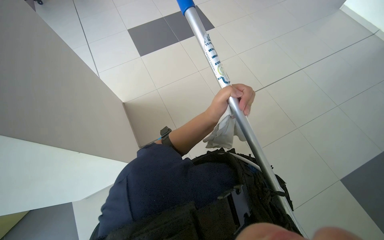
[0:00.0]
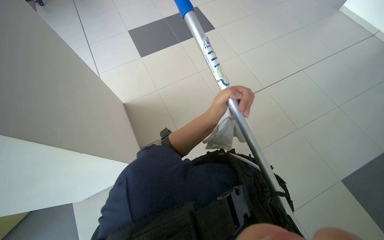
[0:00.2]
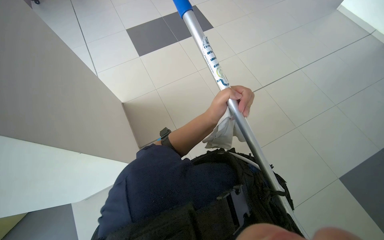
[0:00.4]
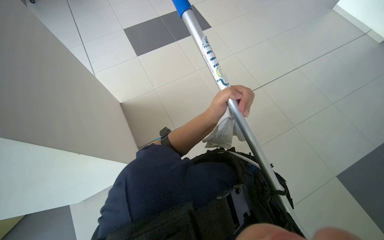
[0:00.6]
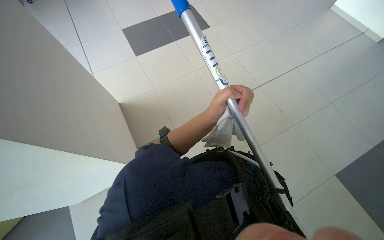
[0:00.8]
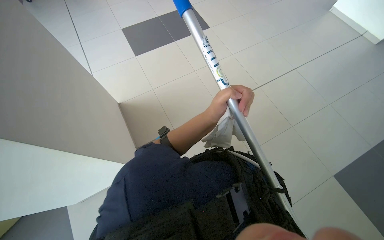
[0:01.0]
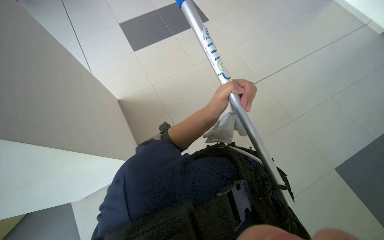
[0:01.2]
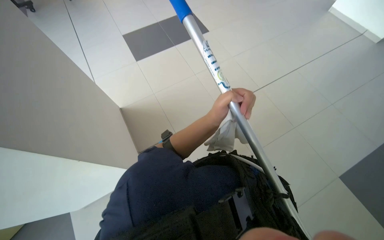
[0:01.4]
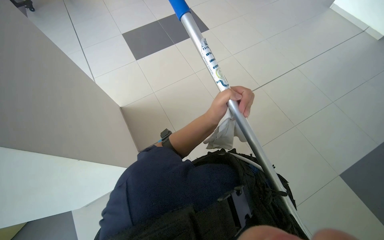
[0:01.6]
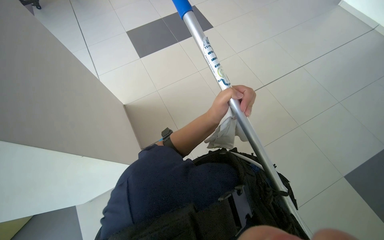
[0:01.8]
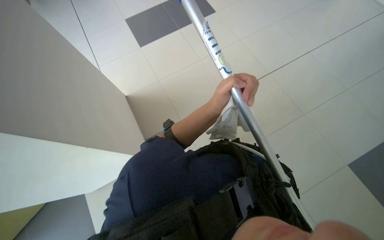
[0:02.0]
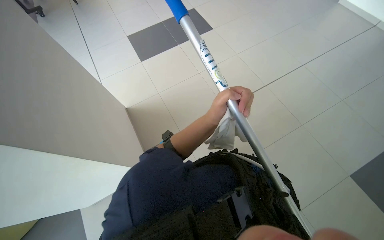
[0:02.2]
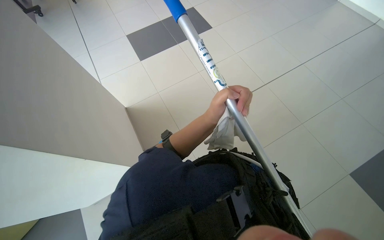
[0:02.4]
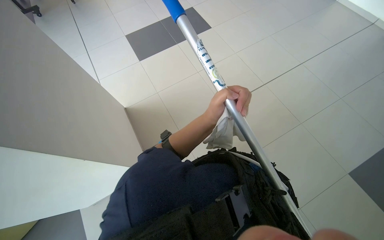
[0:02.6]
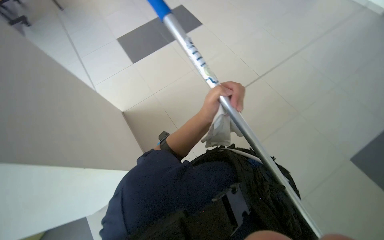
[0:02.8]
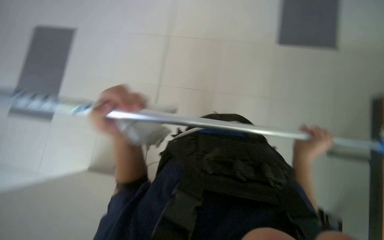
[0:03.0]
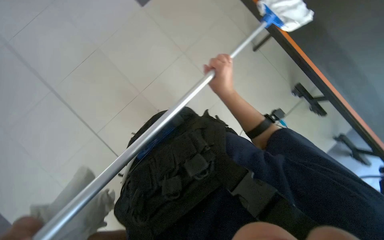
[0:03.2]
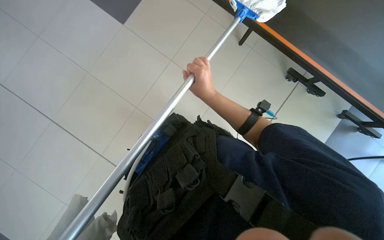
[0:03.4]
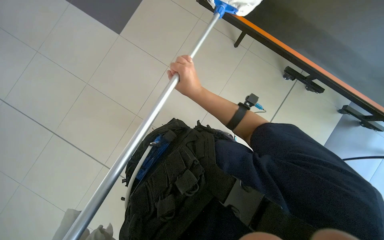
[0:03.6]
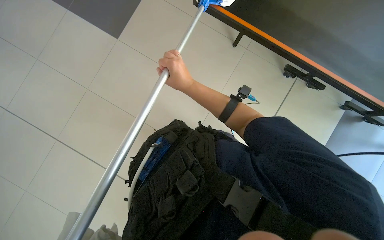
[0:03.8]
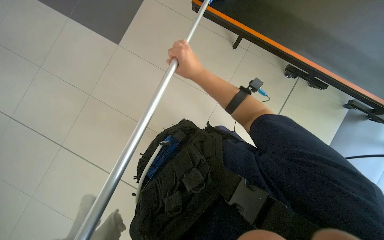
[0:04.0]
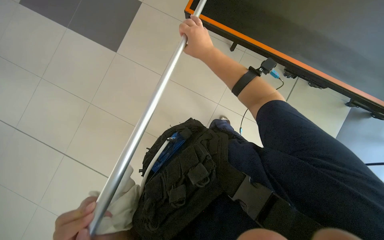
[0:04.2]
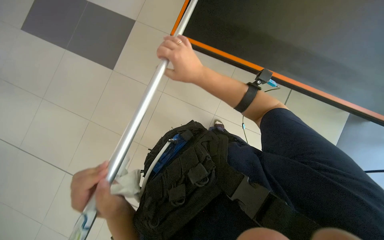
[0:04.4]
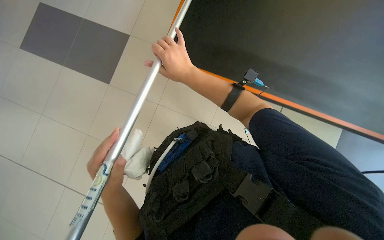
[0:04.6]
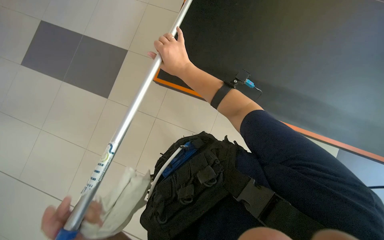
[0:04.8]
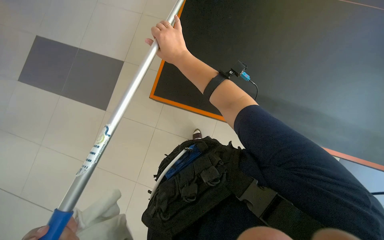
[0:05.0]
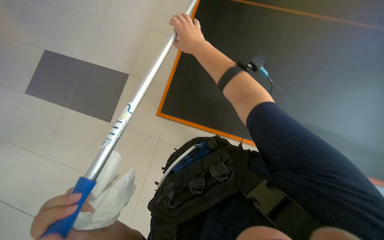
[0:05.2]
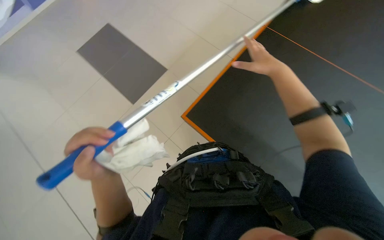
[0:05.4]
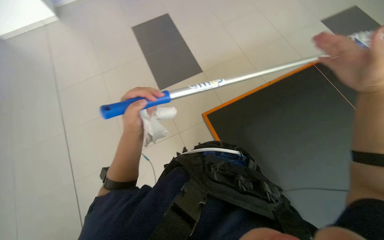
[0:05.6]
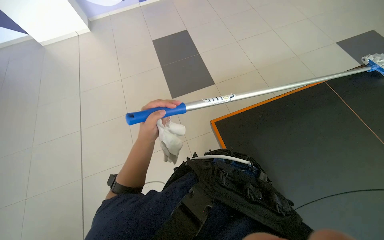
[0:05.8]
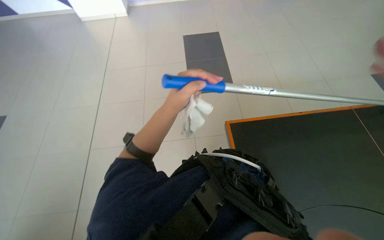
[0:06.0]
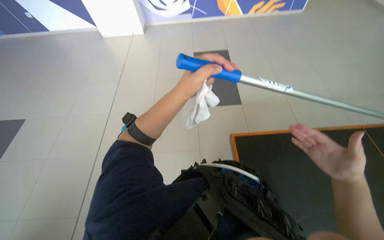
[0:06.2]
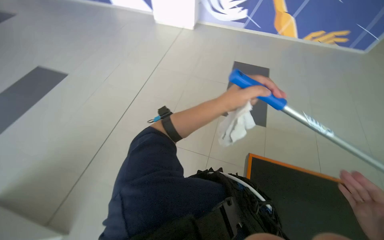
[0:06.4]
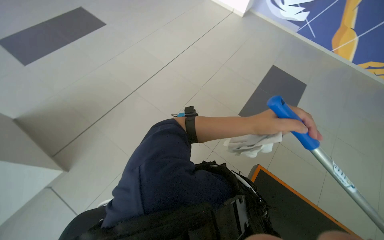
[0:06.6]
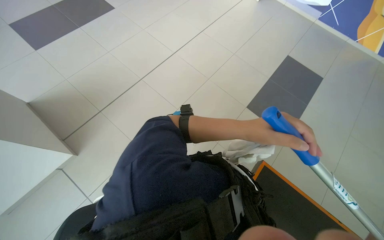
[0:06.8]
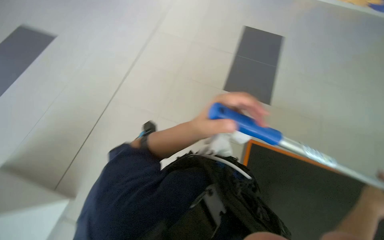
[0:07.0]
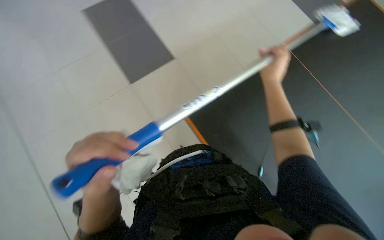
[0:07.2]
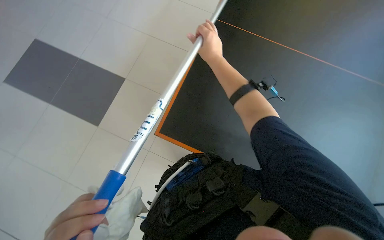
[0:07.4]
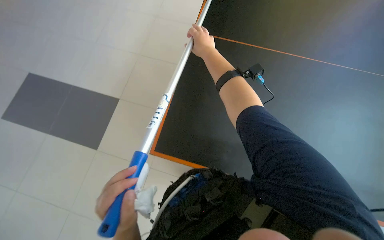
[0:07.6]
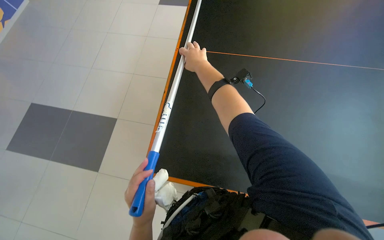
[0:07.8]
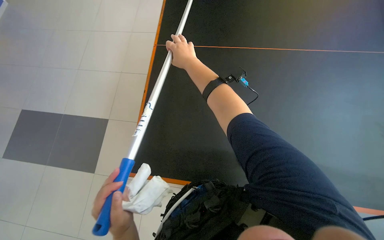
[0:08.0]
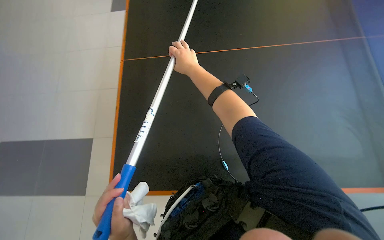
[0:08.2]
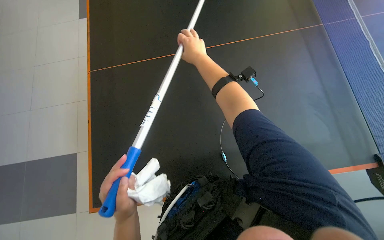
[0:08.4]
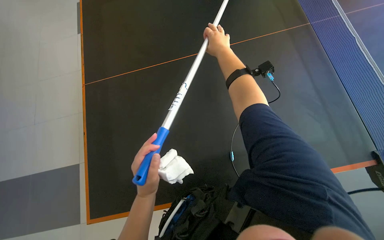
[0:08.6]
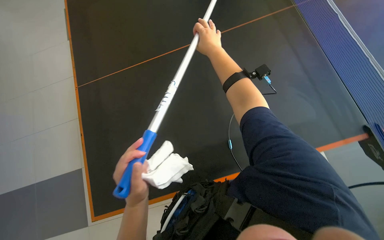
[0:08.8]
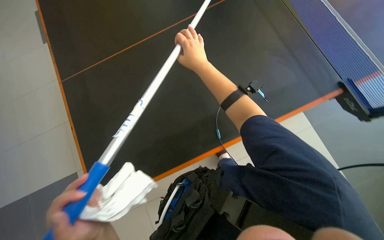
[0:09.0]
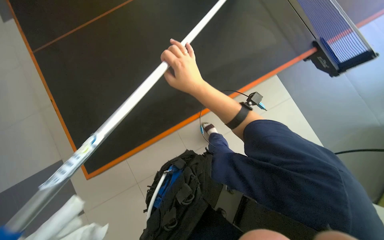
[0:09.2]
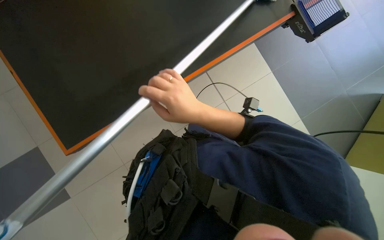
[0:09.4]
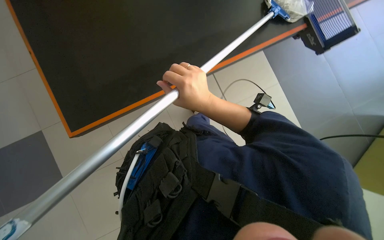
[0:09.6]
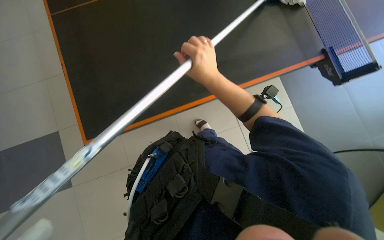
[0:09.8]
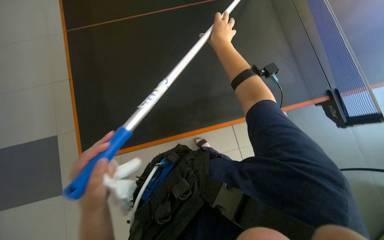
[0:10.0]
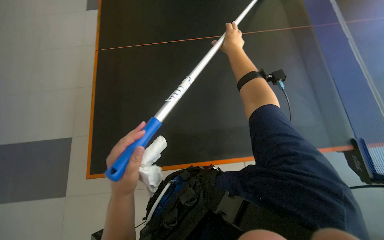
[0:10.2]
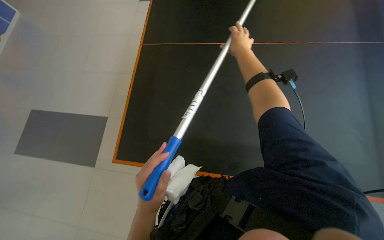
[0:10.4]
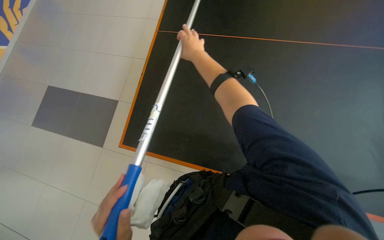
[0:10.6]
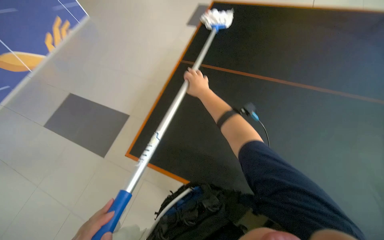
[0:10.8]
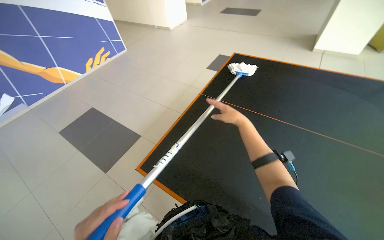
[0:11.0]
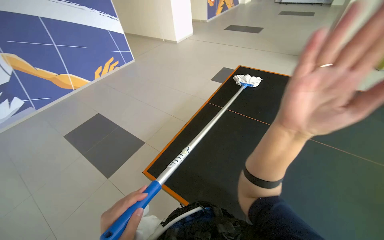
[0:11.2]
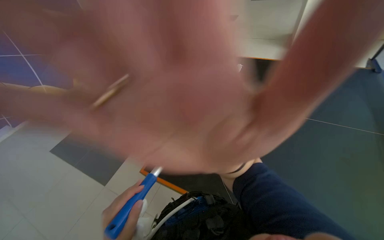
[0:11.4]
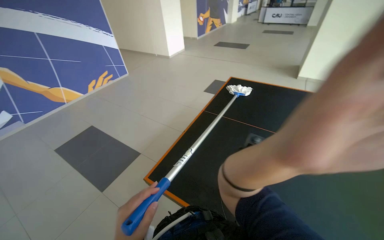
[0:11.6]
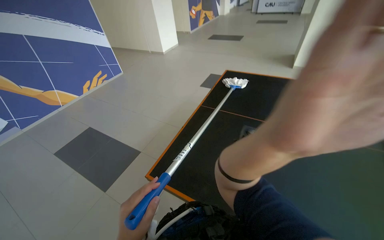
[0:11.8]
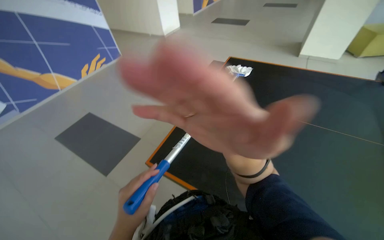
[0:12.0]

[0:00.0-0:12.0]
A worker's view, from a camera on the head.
Job: wiping surfaces.
The whole recording: Cleaning black table surface. The worker cleans a large black table surface using a long-handled tool with both a cloth and a squeegee.
0:01.6 to 0:03.0: Everything in view rotates about 50 degrees counterclockwise.
0:03.0 to 0:04.4: The head rotates roughly 65 degrees to the right. The view tips downward by approximately 15 degrees.
0:04.4 to 0:06.0: The scene rotates clockwise by roughly 35 degrees.
0:06.0 to 0:07.6: The head turns to the right by about 65 degrees. The camera pitches downward, by approximately 20 degrees.
0:09.0 to 0:10.4: The camera pitches upward, by roughly 15 degrees.
0:10.4 to 0:12.0: The right hand moves nearer to the camera, down the picture and to the left, approximately 50 cm.

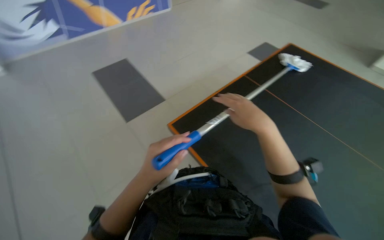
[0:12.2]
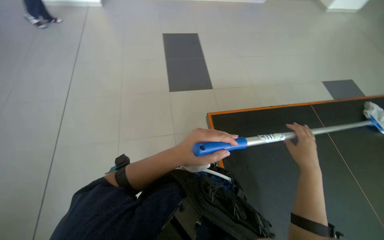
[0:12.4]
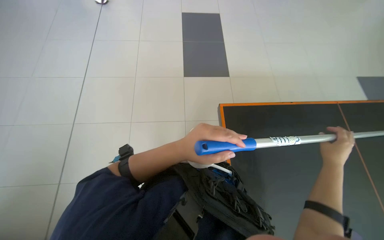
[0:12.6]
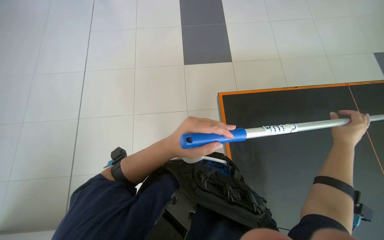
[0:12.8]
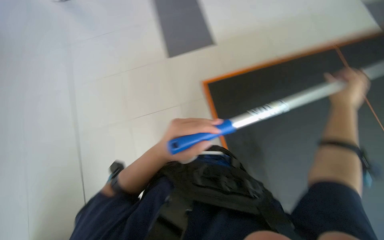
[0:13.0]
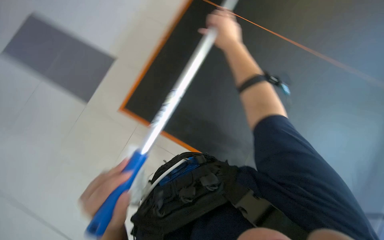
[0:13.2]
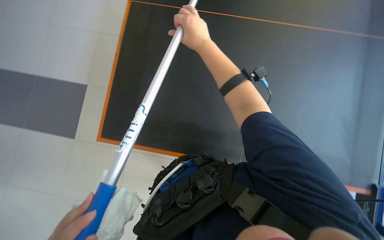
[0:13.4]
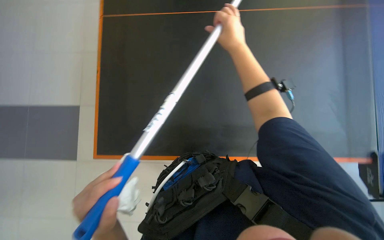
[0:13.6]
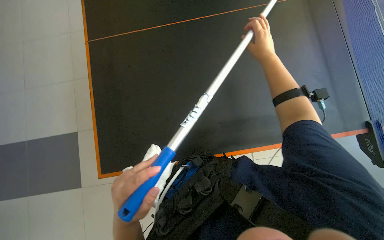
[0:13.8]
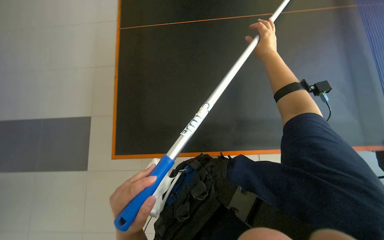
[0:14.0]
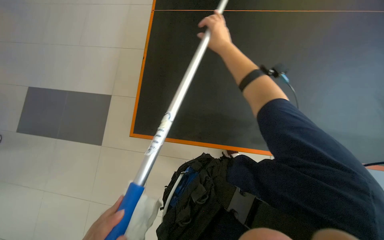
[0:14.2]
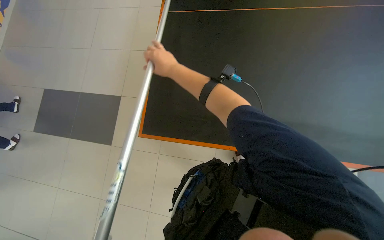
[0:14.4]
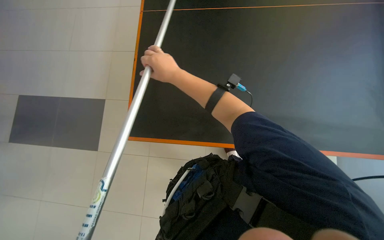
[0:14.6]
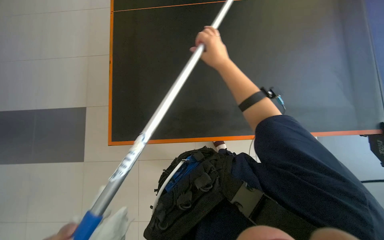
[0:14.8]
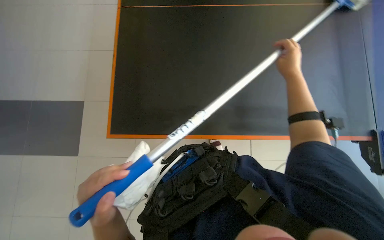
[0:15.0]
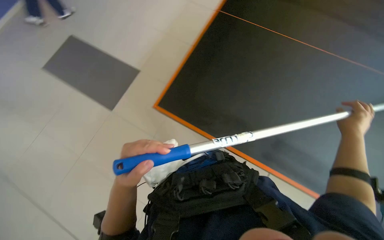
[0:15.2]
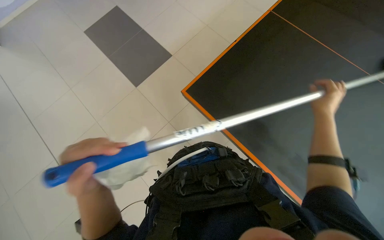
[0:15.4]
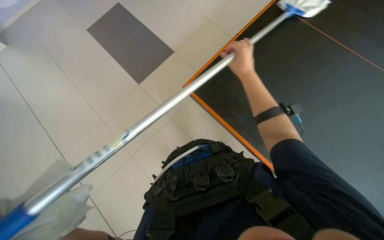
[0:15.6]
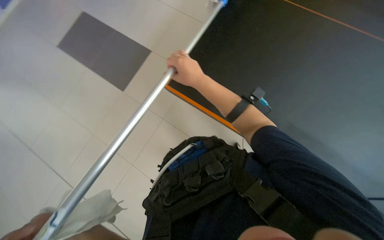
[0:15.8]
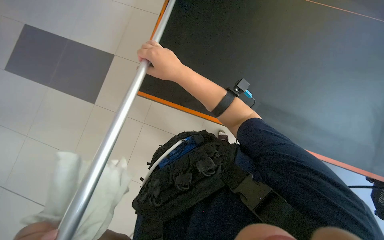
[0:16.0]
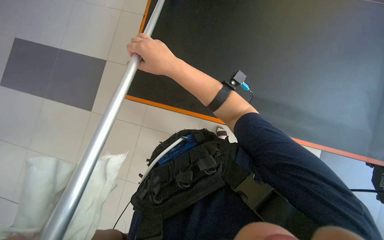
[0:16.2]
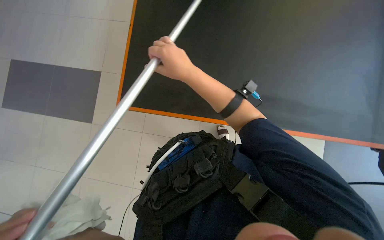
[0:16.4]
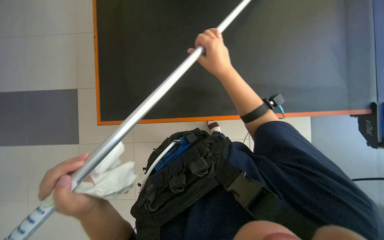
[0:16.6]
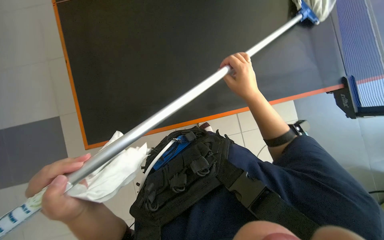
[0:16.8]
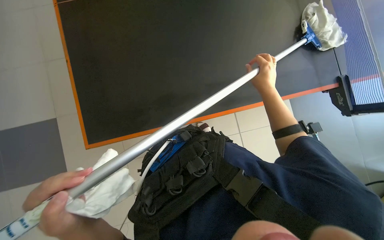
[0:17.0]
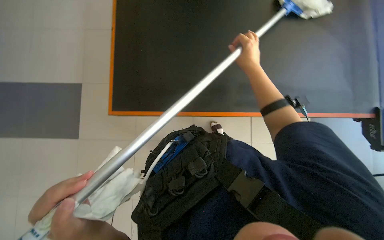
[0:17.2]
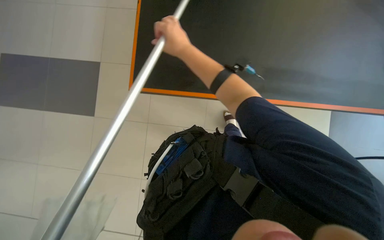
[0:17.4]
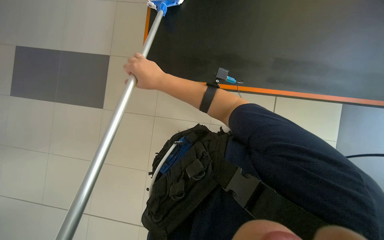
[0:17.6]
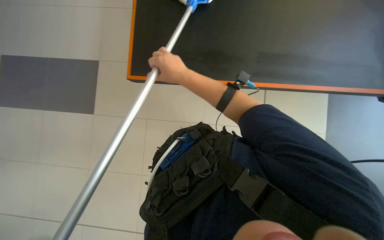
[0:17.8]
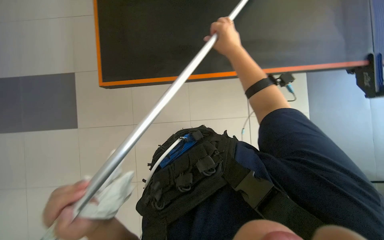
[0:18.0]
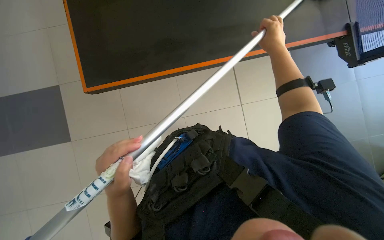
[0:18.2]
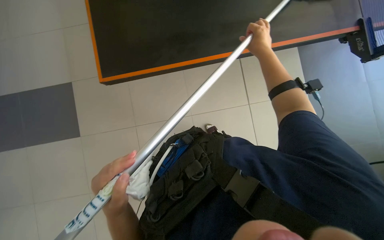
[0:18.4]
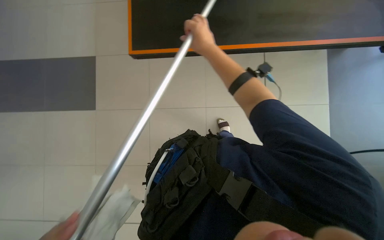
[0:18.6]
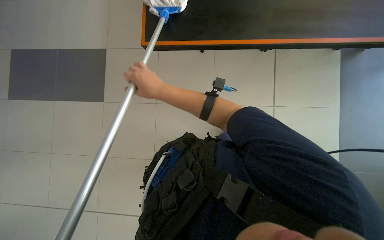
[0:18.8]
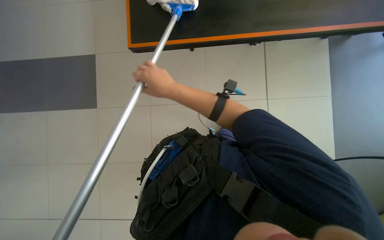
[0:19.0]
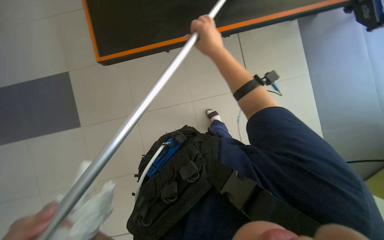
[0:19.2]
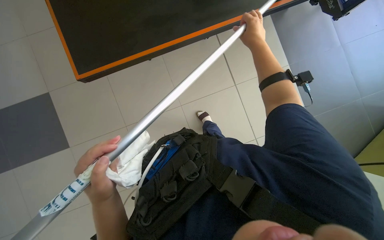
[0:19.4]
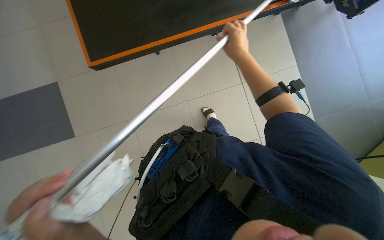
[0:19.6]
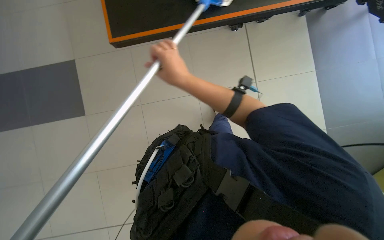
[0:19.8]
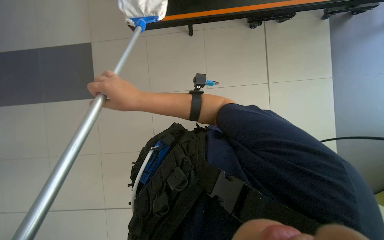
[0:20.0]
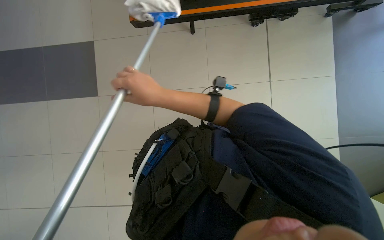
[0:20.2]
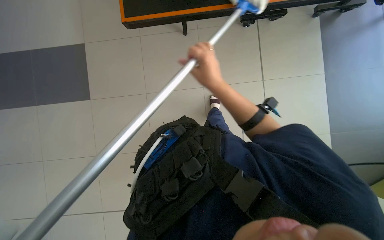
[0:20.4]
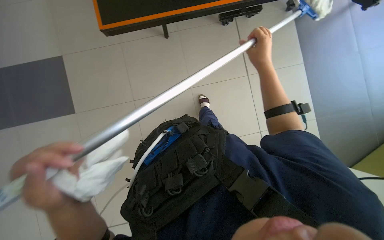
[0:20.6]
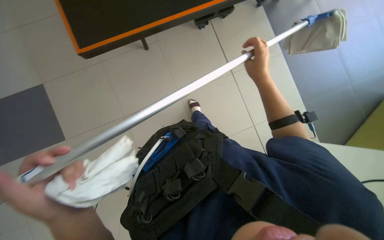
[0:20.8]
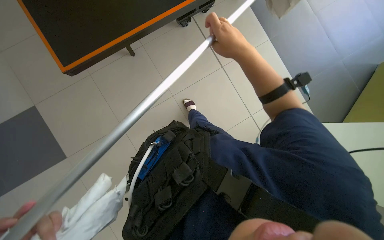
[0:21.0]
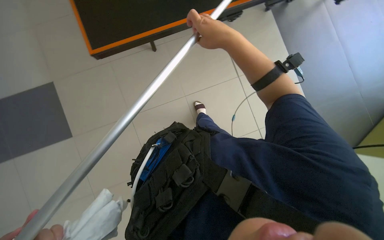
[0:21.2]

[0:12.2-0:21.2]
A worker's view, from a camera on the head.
Job: wiping surfaces.
The whole recording: Cleaning black table surface. The worker cleans a large black table surface using a long-handled tool with both a cloth and a squeegee.
0:13.8 to 0:15.2: The right hand is displaced to the right and down the picture by roughly 30 cm.
0:15.2 to 0:16.6: The right hand moves to the left, about 35 cm.
0:16.6 to 0:18.2: The right hand swings left and right, some 35 cm each way, with 2 reversals.
0:18.2 to 0:19.8: The right hand moves left and right over about 30 cm, changing direction 2 times.
0:19.8 to 0:21.2: The right hand swings left and right, roughly 35 cm each way, with 2 reversals.
